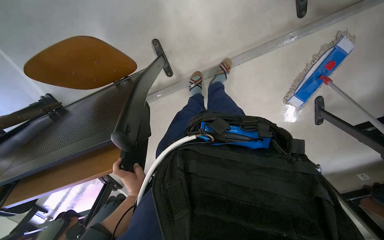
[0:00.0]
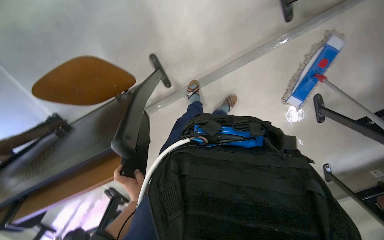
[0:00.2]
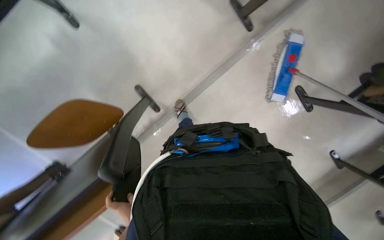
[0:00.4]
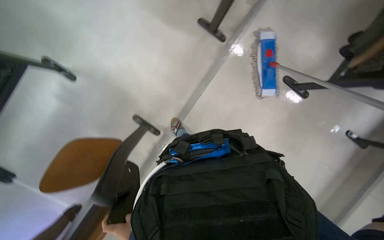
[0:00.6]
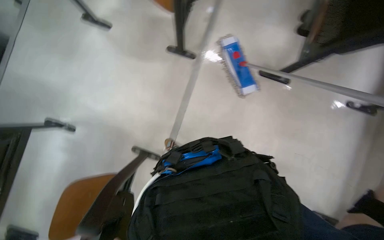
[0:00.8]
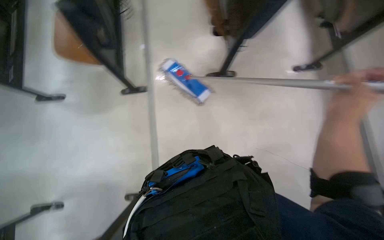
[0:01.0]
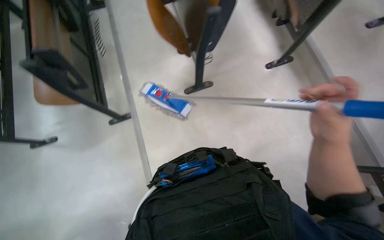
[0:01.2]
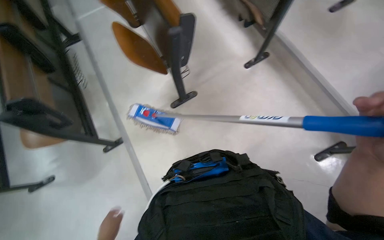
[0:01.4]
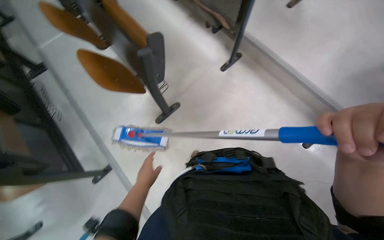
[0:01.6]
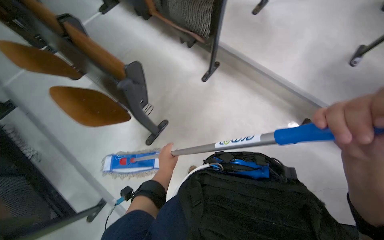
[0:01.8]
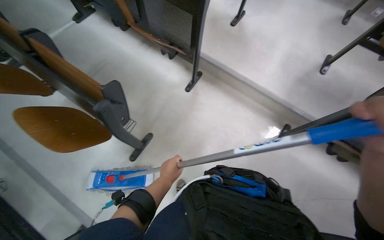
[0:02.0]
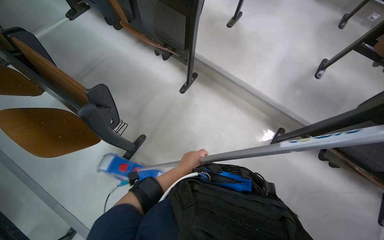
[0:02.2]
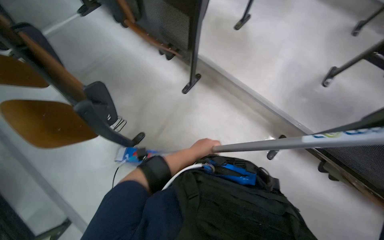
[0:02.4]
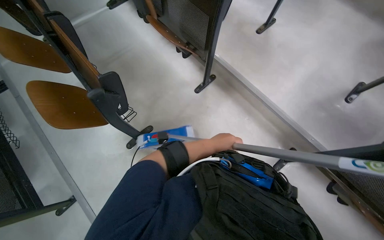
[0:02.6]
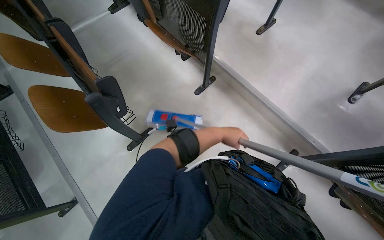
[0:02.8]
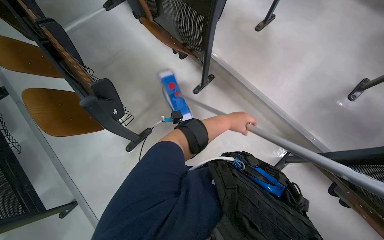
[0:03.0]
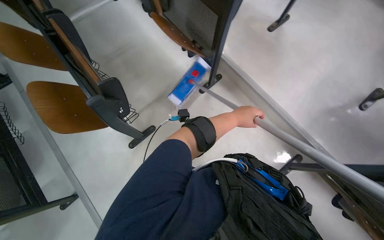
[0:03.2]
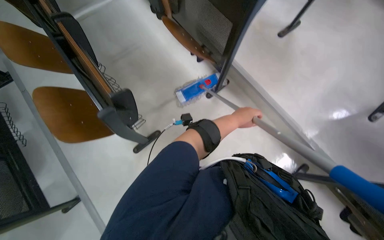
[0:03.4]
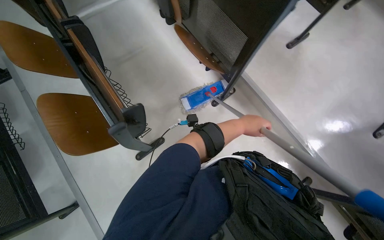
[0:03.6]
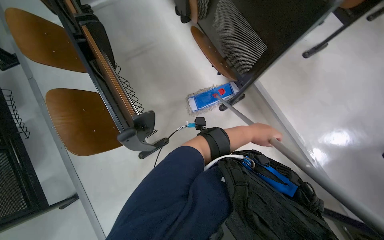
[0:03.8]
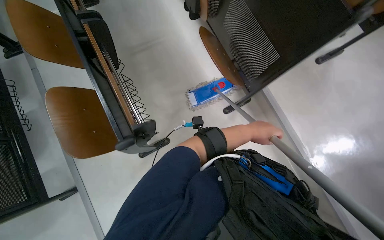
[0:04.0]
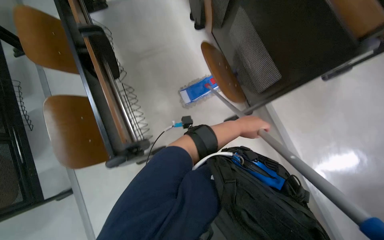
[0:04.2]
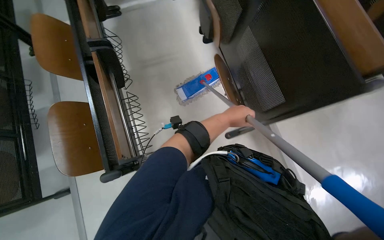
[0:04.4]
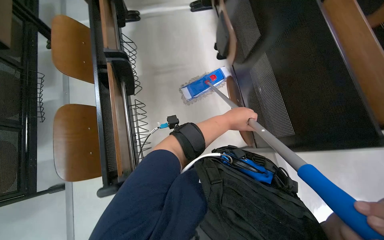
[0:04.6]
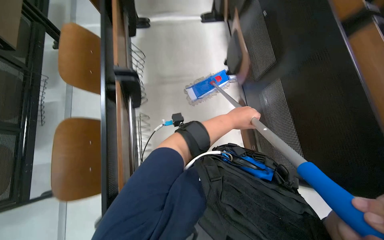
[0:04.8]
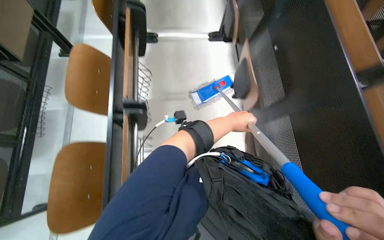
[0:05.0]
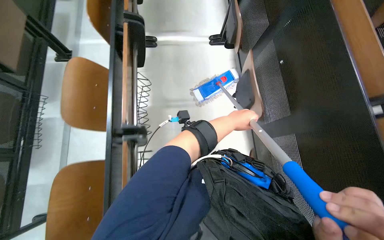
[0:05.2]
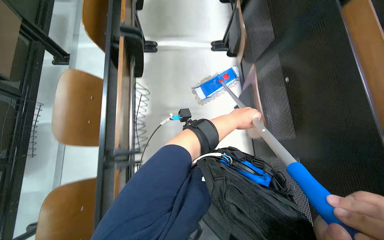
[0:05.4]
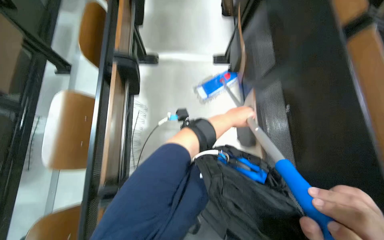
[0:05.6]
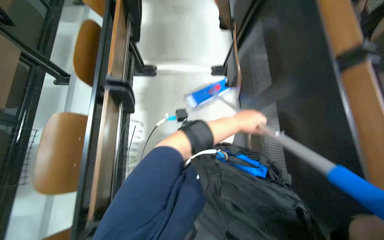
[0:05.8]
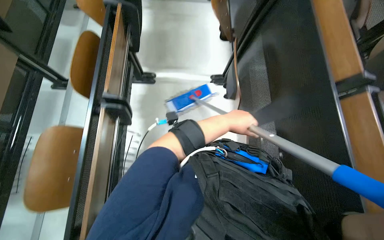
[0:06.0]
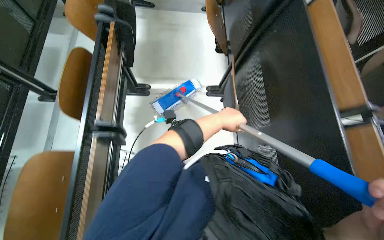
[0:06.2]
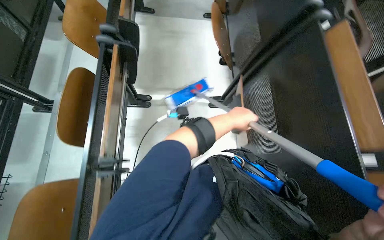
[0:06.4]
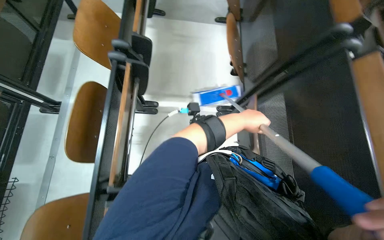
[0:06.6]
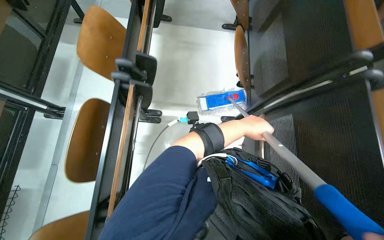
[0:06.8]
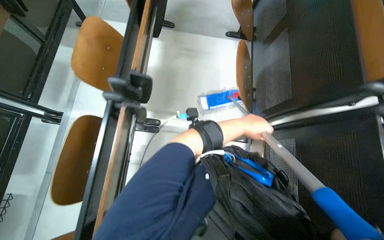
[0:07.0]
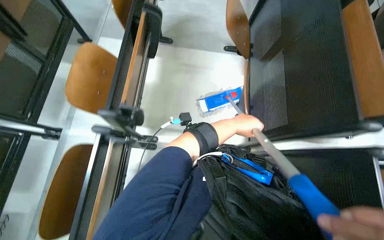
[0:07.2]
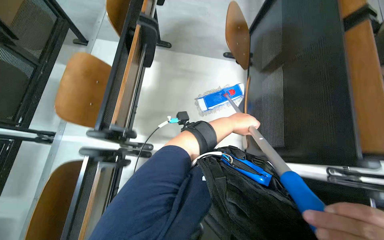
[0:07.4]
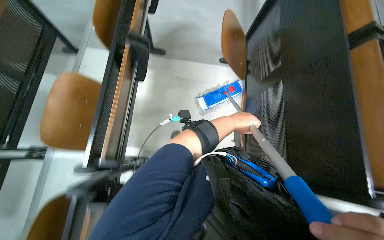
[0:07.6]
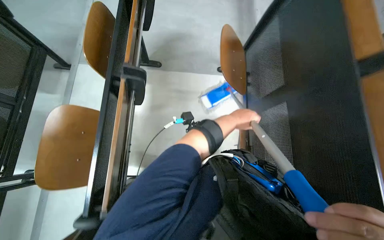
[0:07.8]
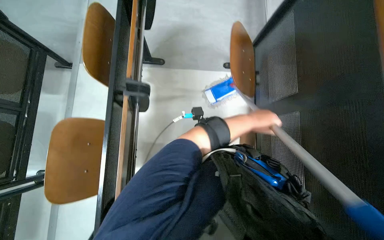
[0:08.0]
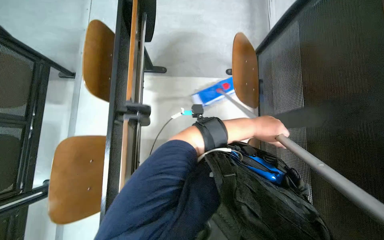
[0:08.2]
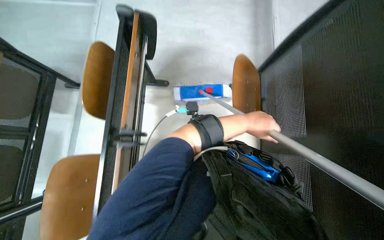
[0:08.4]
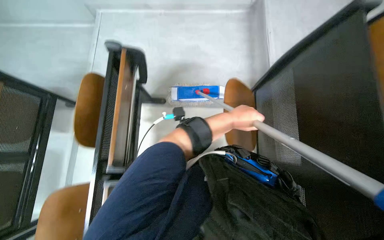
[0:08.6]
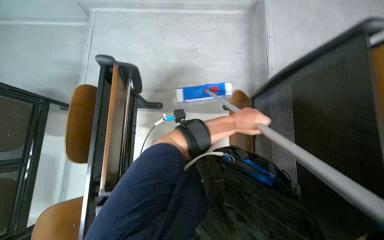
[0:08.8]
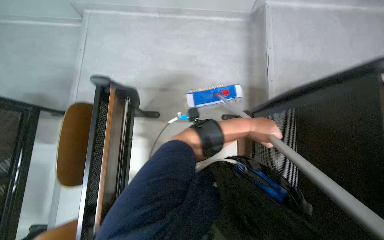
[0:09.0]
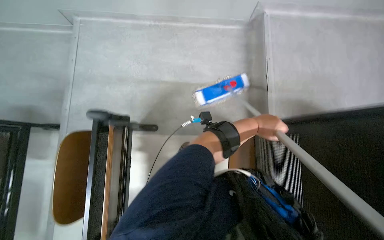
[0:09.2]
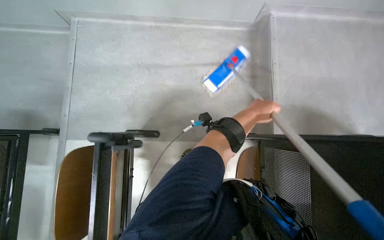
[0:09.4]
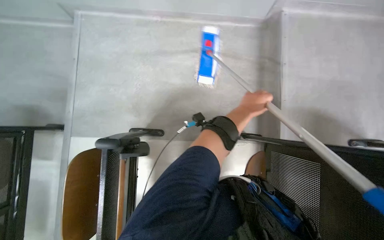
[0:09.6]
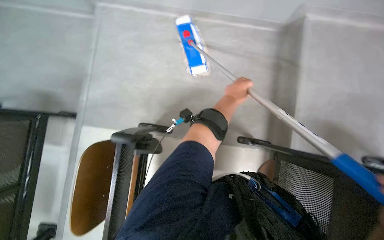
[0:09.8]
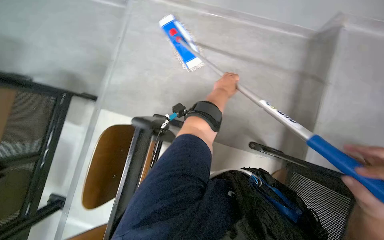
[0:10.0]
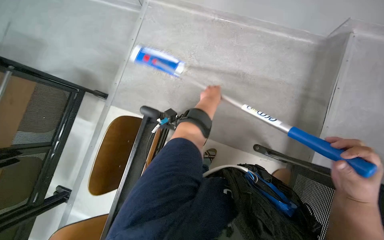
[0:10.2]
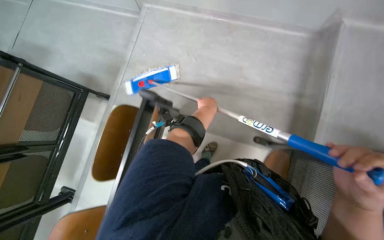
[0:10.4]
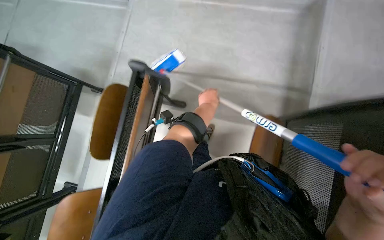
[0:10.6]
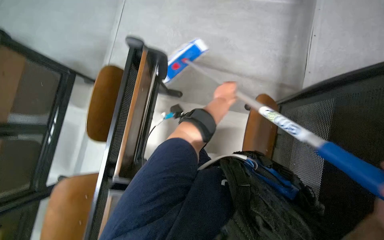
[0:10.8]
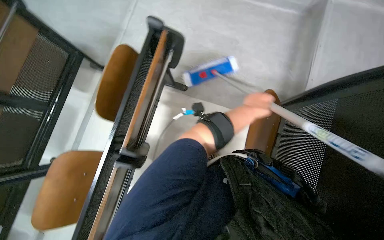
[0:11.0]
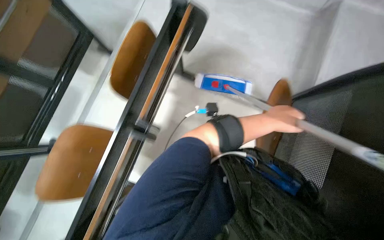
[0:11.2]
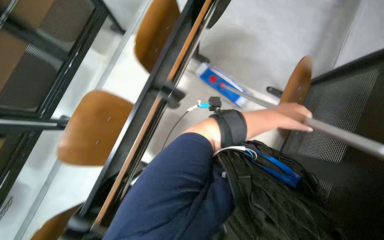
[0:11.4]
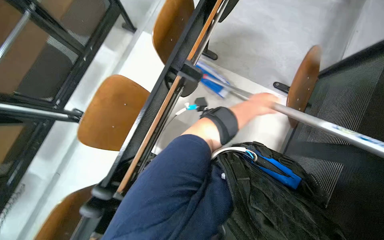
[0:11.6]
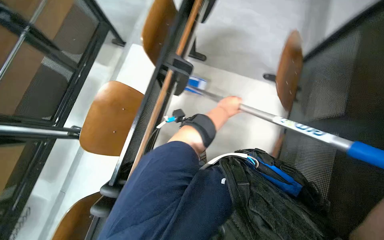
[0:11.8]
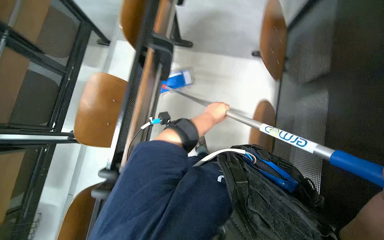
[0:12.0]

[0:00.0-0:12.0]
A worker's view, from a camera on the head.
Job: mopping floor.
The whole recording: Mopping classroom floor. The worker mops the classroom floor, occasionally adjusting the mop and moving the cleaning cart.
0:00.0 to 0:01.6: The camera travels roughly 80 cm. The view tips upward by approximately 45 degrees. Everything in view rotates approximately 110 degrees counterclockwise.
0:01.6 to 0:03.0: The left hand heads up the picture and to the right, covering roughly 70 cm.
0:03.0 to 0:04.4: The camera is carried roughly 60 cm.
0:04.4 to 0:06.0: The wearer moves roughly 60 cm.
0:06.0 to 0:07.6: The wearer moves some 90 cm.
0:07.6 to 0:09.0: The camera travels roughly 80 cm.
0:09.0 to 0:10.4: The left hand goes about 40 cm to the left and up the picture.

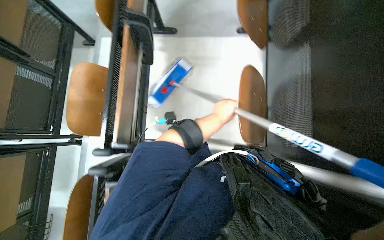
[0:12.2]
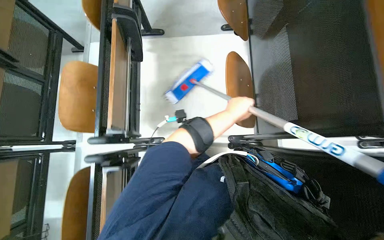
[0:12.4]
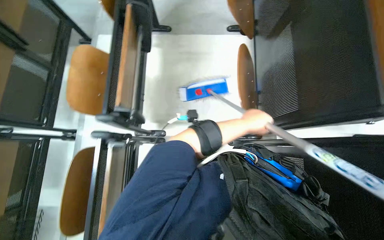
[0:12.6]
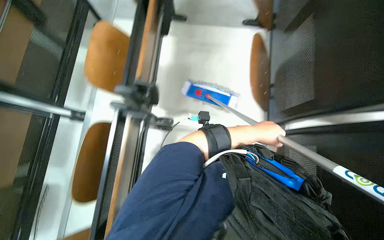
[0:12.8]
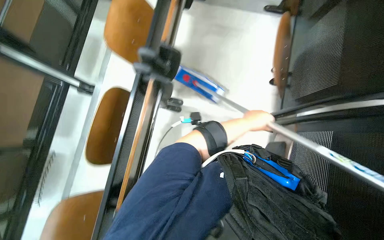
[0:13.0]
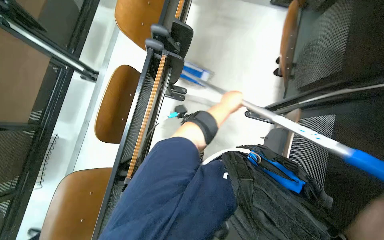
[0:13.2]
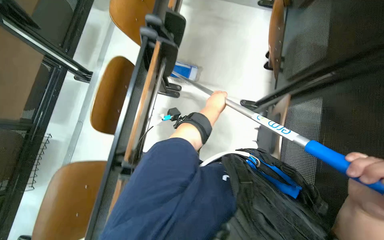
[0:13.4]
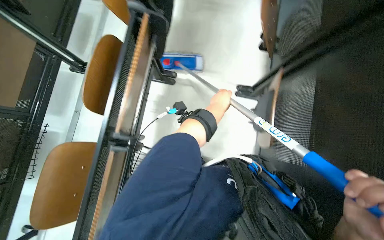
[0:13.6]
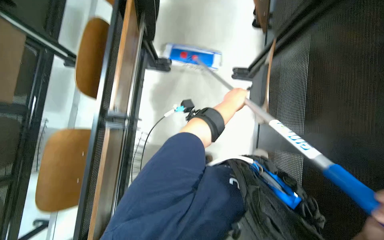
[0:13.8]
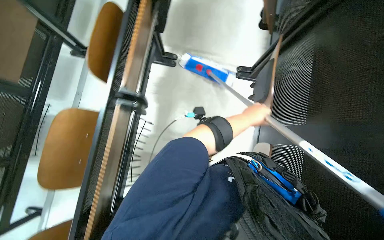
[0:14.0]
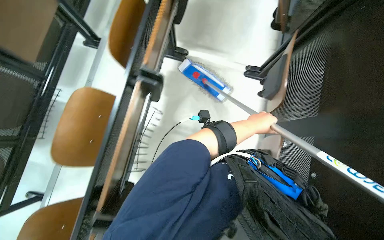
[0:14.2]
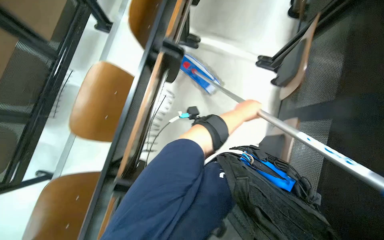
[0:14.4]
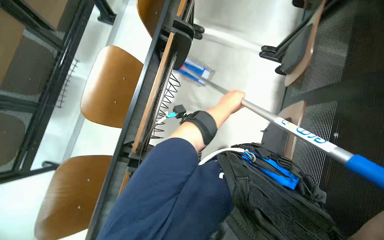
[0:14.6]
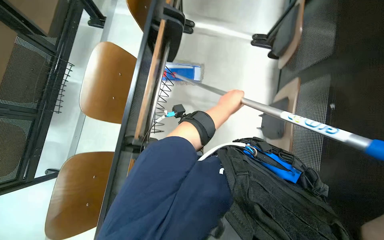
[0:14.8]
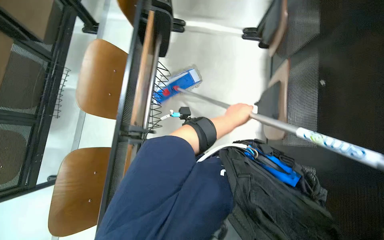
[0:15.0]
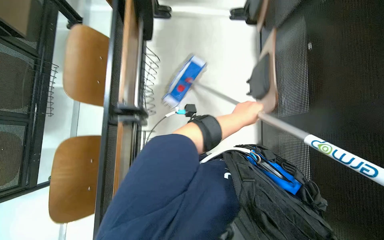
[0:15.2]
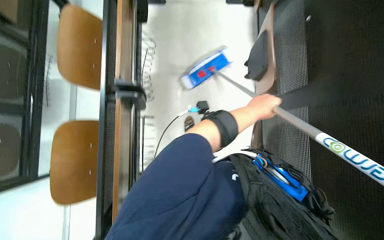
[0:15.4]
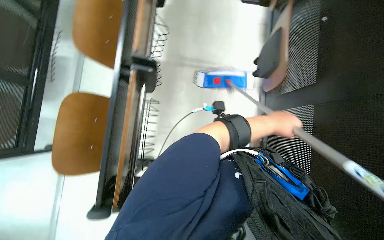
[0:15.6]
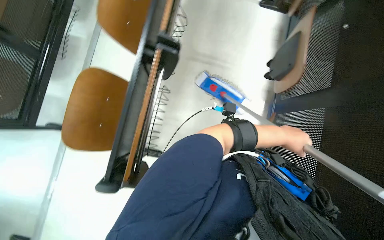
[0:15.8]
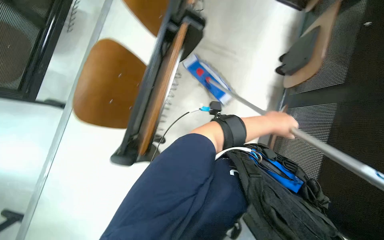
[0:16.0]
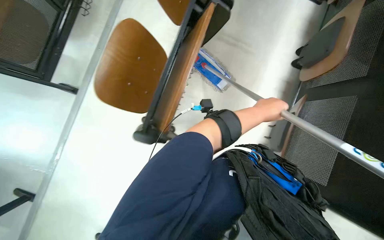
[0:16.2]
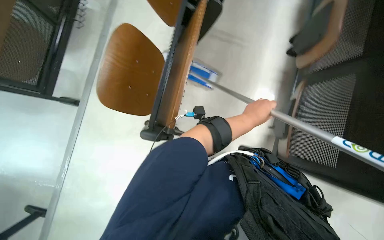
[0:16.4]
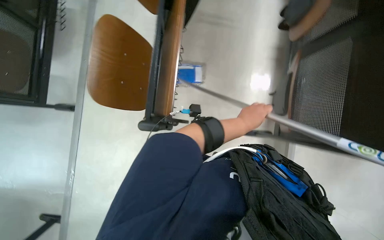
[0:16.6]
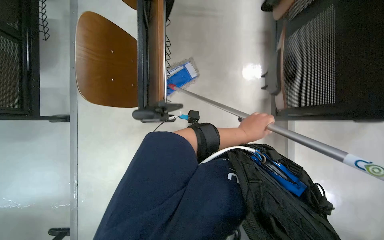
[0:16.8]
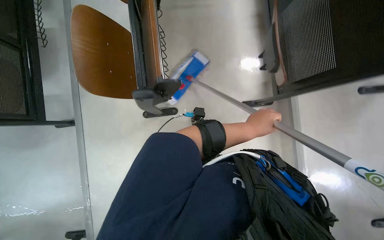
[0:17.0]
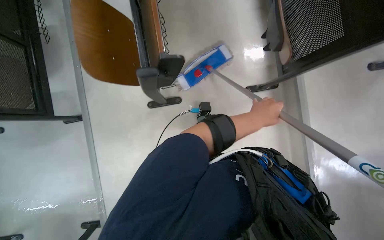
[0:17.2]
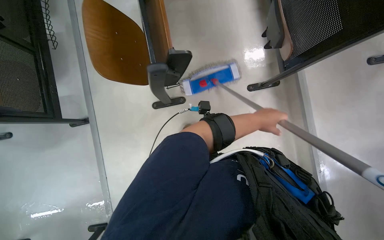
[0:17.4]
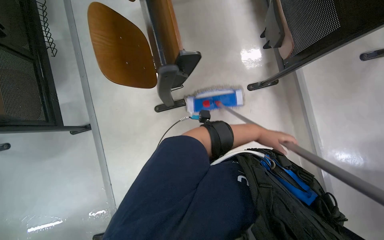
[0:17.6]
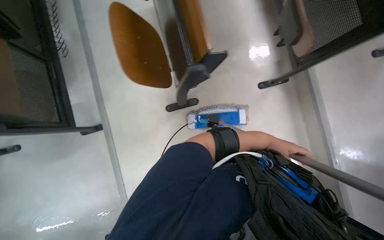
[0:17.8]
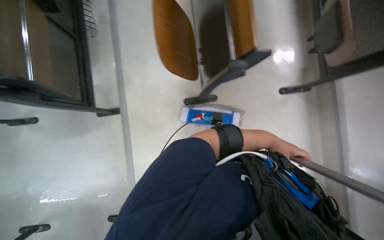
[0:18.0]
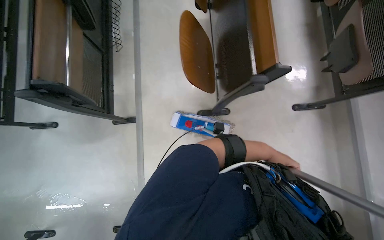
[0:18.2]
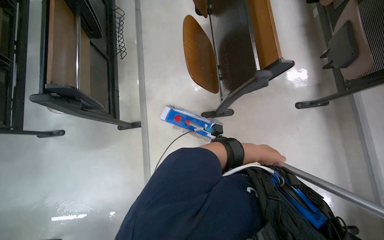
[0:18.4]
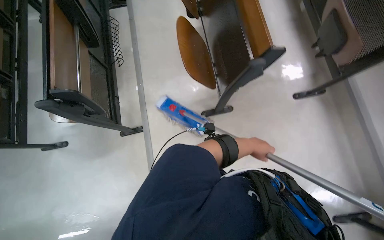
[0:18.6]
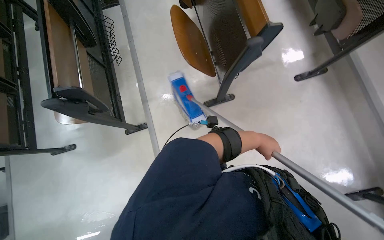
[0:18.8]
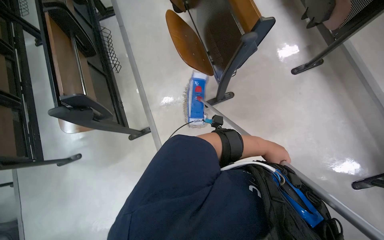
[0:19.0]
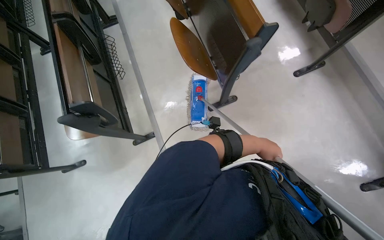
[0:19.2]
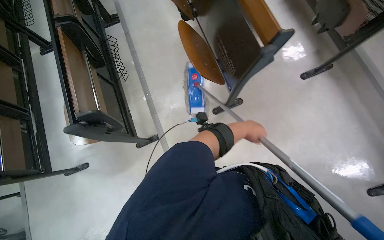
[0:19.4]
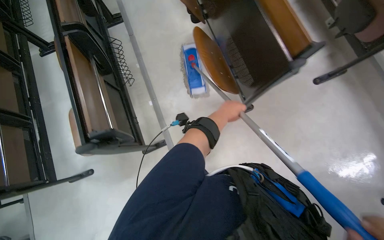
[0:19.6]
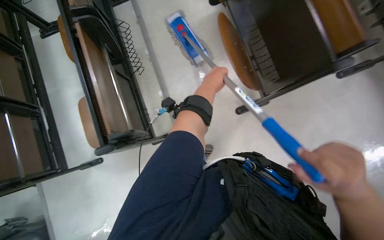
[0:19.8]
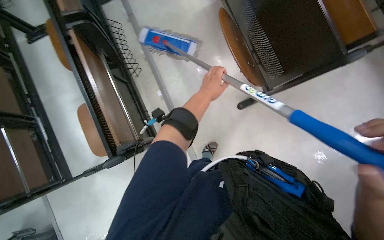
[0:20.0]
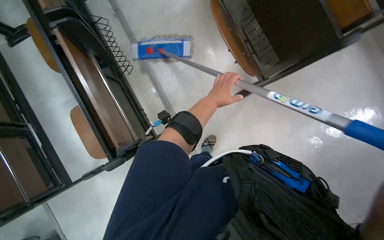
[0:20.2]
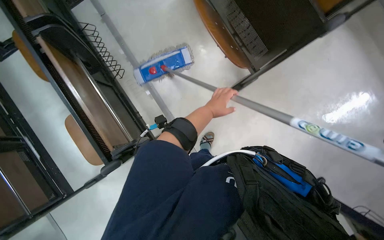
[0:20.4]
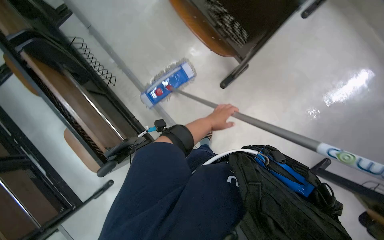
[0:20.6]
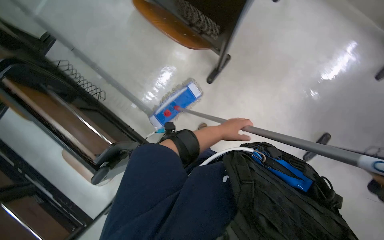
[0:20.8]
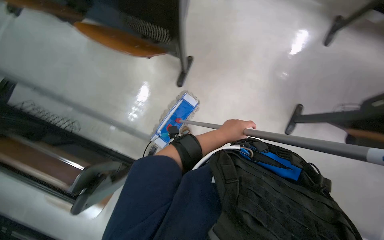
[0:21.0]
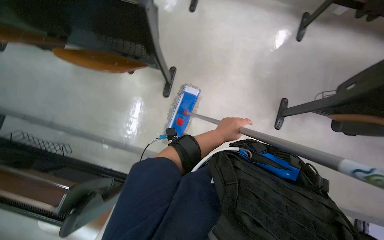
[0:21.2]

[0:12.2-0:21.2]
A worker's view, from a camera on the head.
Job: mopping floor.
The whole recording: Mopping classroom floor. The worker mops the classroom floor, occasionally adjusting the mop and moving the cleaning cart.
0:12.2 to 0:13.8: The wearer moves about 70 cm.
0:13.8 to 0:15.2: The head travels some 60 cm.
0:15.2 to 0:16.6: The wearer looks some 15 degrees further downward.
0:16.6 to 0:18.2: The left hand moves down the picture, approximately 10 cm.
0:18.2 to 0:19.8: The left hand moves to the left and up the picture, approximately 60 cm.
0:19.8 to 0:21.2: Everything in view rotates approximately 55 degrees counterclockwise.
